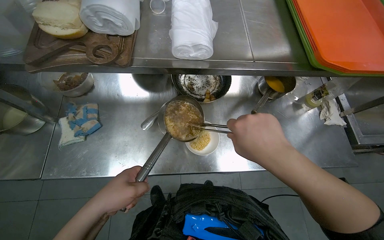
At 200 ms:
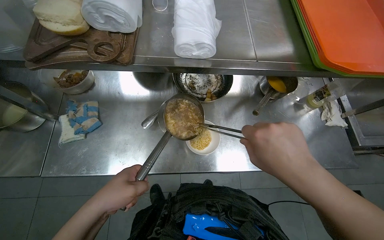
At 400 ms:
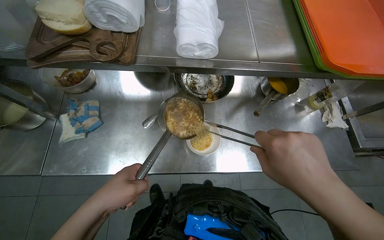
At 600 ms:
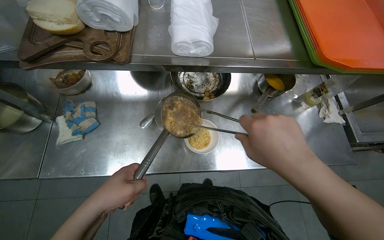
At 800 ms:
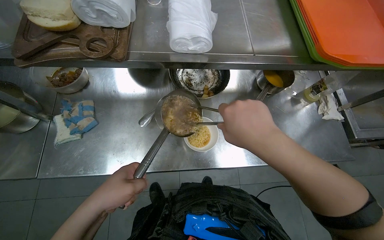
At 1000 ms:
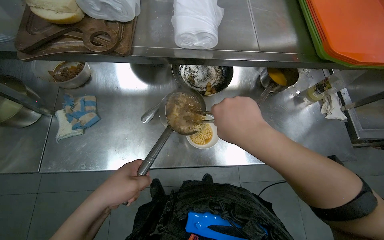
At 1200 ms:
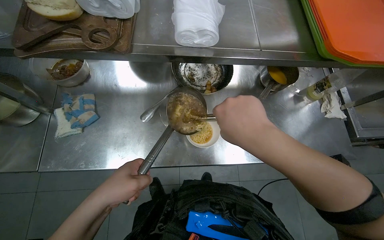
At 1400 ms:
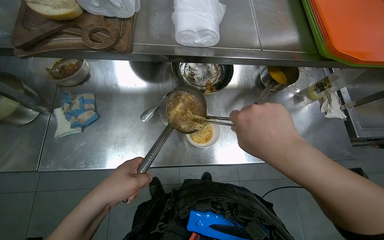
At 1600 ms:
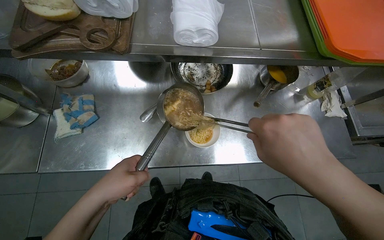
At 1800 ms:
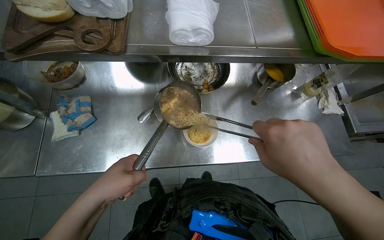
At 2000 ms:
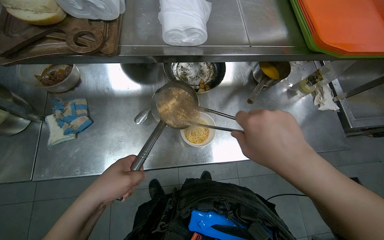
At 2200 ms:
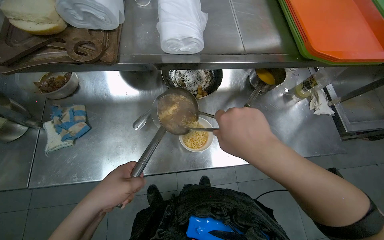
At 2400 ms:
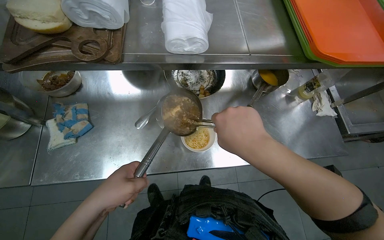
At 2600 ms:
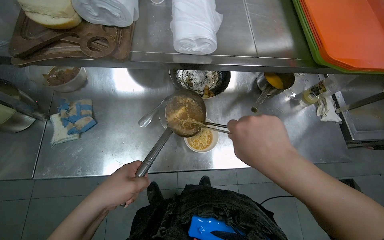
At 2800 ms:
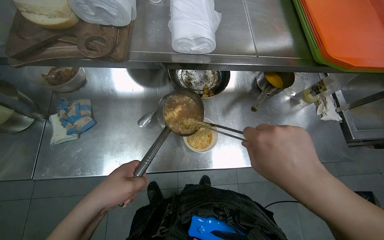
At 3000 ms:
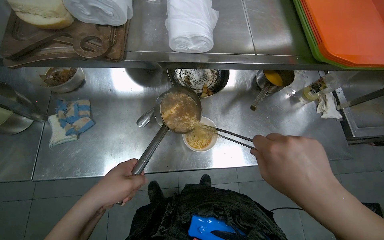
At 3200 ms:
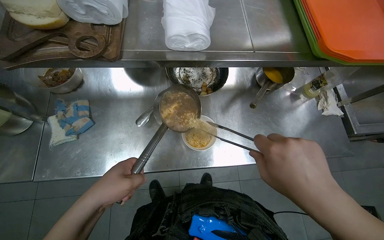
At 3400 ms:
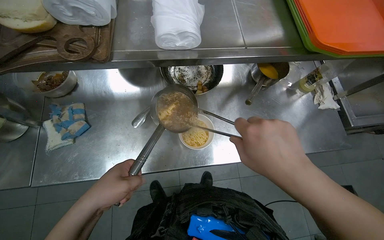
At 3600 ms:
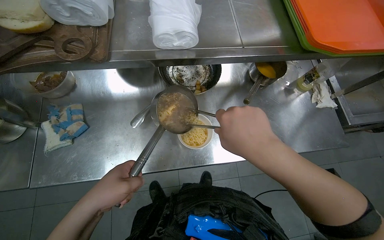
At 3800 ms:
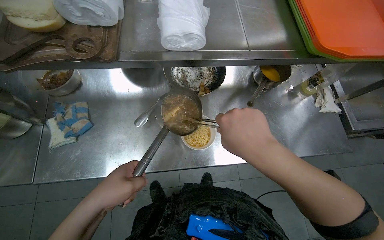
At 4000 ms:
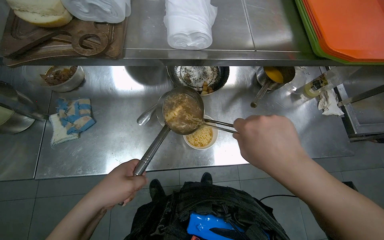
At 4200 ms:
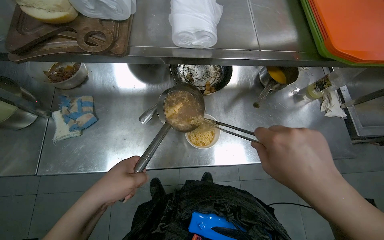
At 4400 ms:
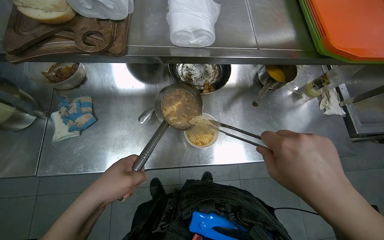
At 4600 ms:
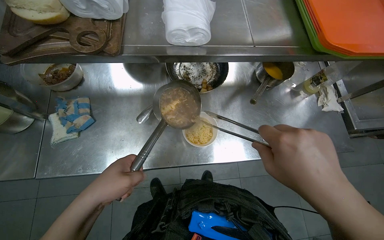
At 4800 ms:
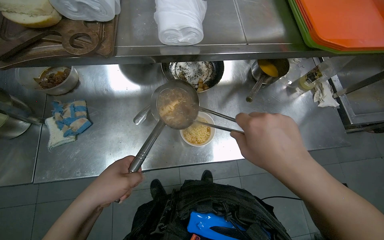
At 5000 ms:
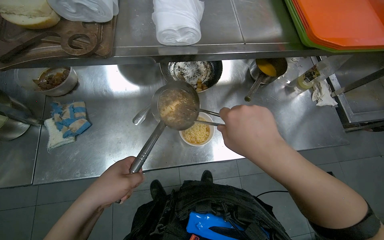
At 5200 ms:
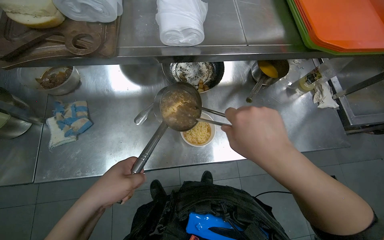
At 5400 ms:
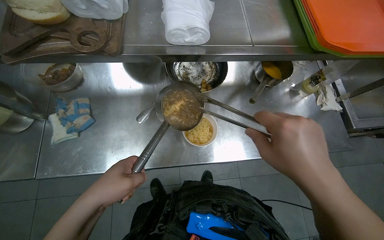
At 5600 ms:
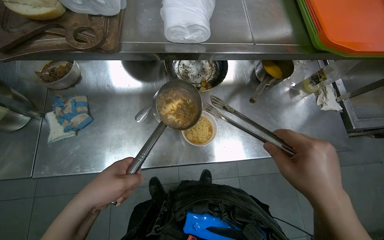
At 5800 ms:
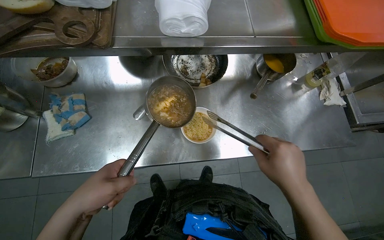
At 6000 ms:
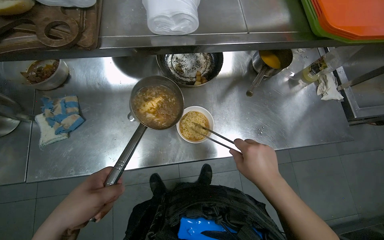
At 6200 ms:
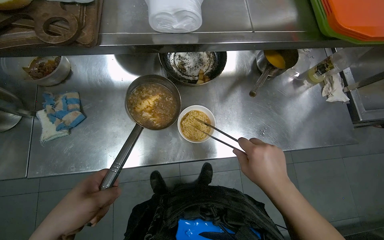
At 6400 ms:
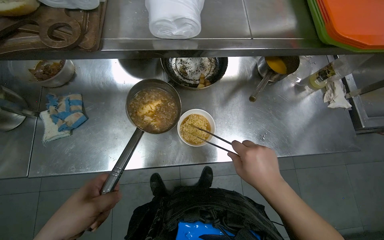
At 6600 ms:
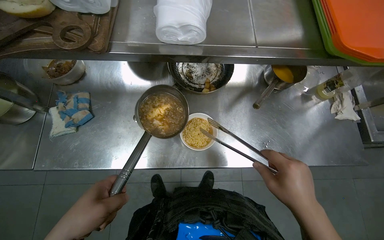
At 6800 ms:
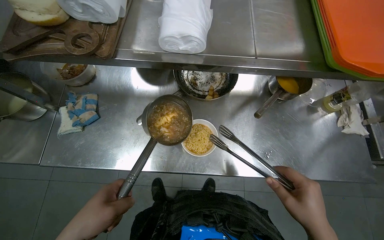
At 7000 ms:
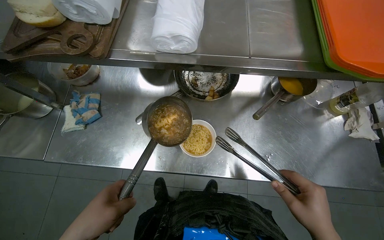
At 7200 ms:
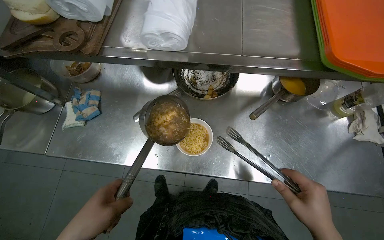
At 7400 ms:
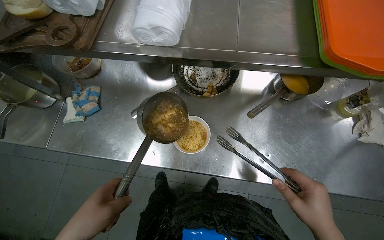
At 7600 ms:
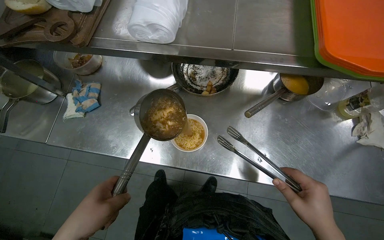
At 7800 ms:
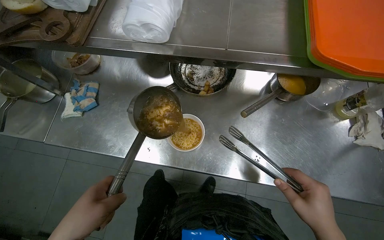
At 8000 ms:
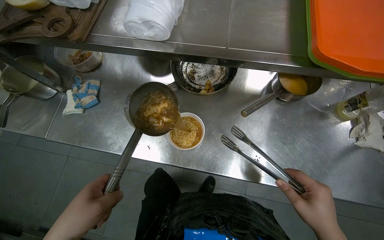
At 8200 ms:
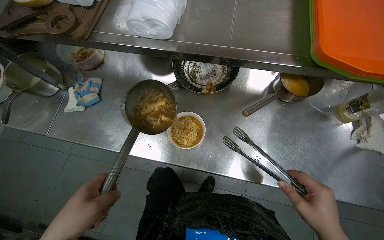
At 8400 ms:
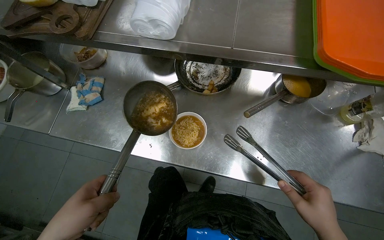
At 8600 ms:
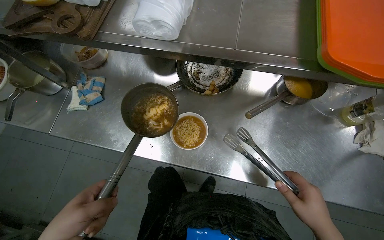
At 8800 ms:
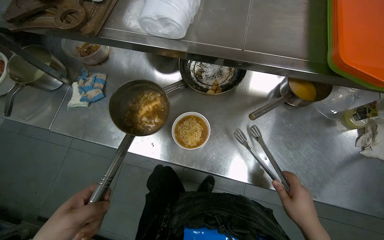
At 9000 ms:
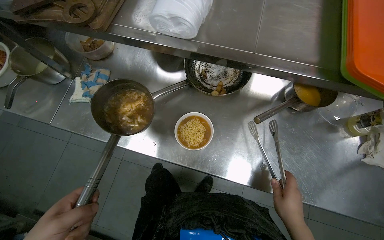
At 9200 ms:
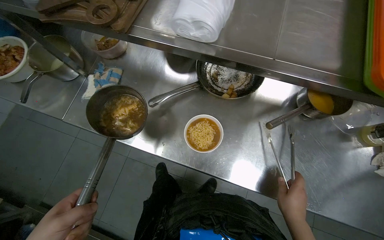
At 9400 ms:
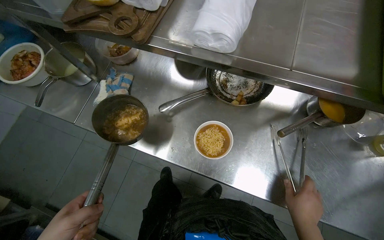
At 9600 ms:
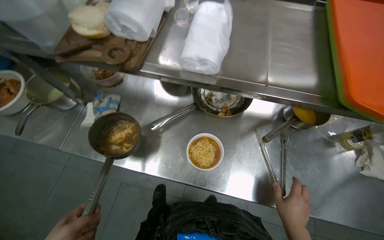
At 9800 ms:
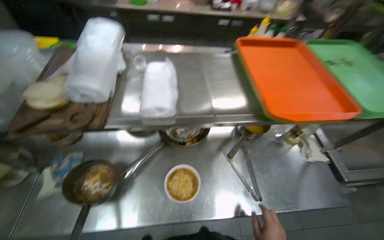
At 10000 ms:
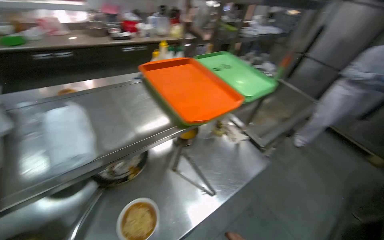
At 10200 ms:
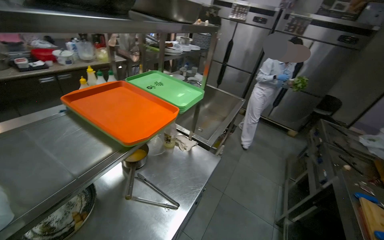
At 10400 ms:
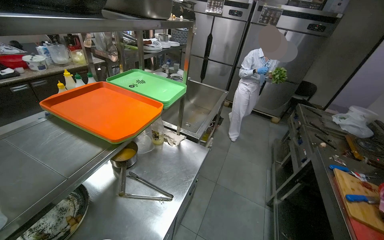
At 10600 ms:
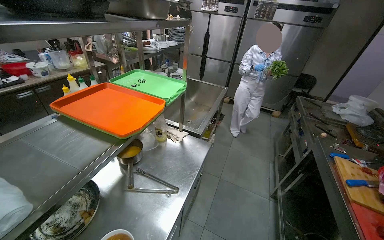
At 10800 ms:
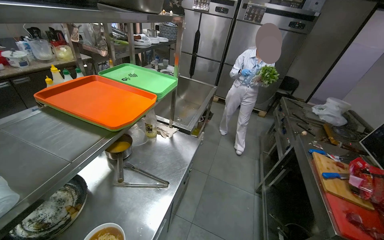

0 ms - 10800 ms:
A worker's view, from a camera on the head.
Job: preparing food.
The whole recording: Plating Cooked Food. The worker takes a frying pan off the stove and transfers the food onto a plate.
0 ms - 4600 ms: The hands are busy where they are.
4600 ms - 6200 ms: The right hand moves farther from the camera, some 10 cm.
6200 ms - 7800 ms: The head turns to the left by roughly 20 degrees. The right hand moves to the right, some 20 cm.
7800 ms - 9200 ms: The right hand travels farther from the camera by about 10 cm.
9200 ms - 10800 ms: The wearer's head swings roughly 90 degrees to the right. The view tips upward by approximately 25 degrees.

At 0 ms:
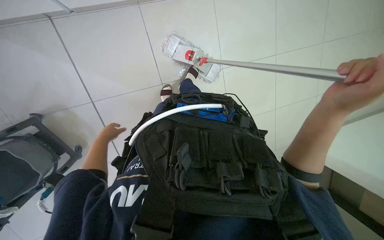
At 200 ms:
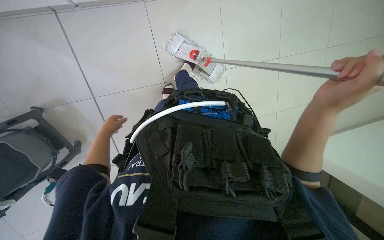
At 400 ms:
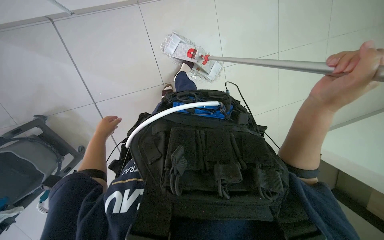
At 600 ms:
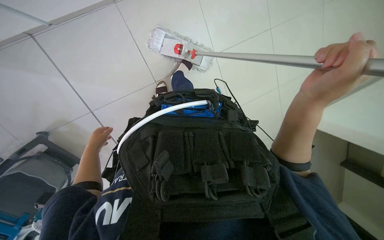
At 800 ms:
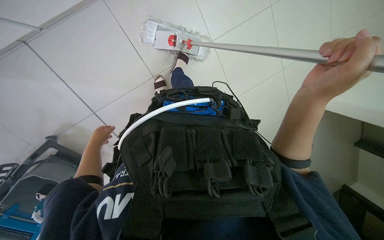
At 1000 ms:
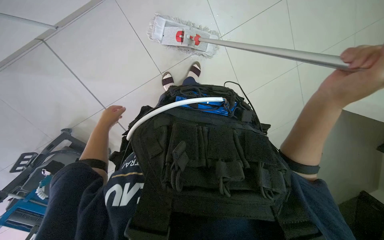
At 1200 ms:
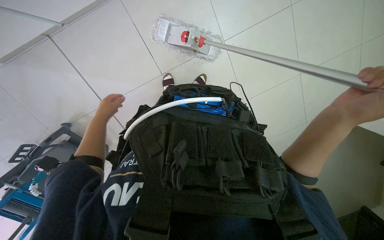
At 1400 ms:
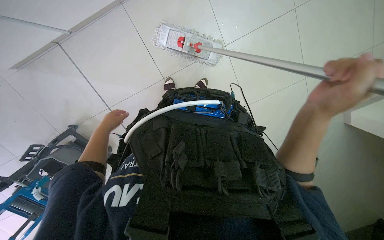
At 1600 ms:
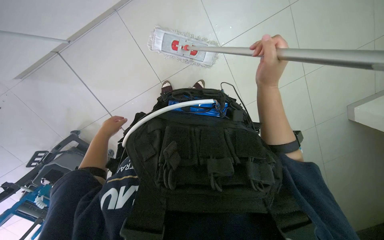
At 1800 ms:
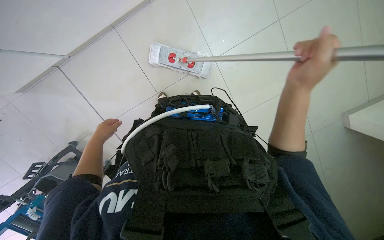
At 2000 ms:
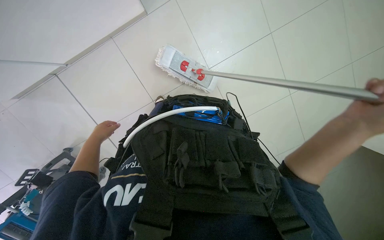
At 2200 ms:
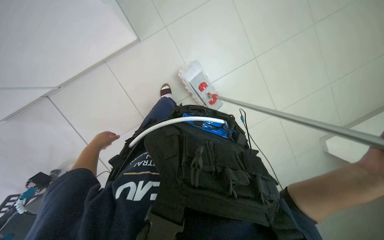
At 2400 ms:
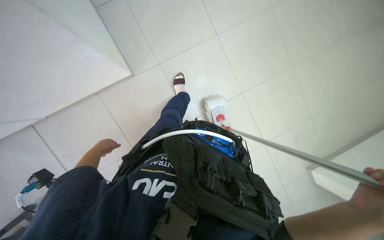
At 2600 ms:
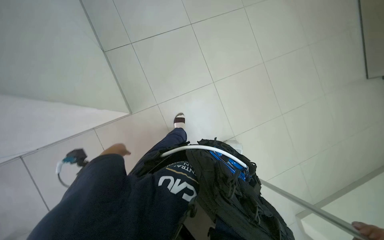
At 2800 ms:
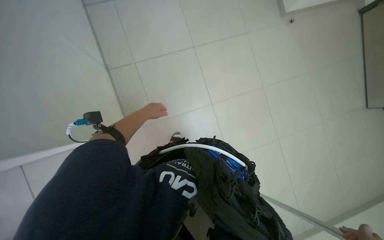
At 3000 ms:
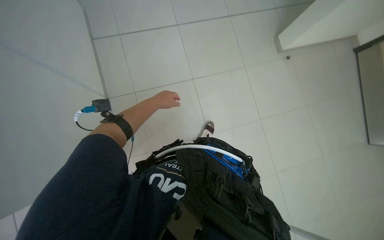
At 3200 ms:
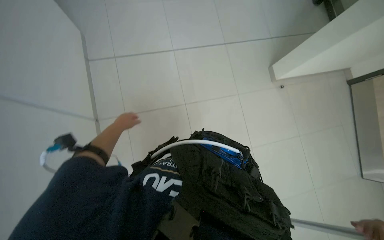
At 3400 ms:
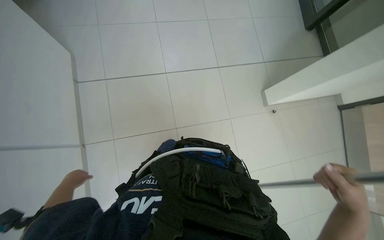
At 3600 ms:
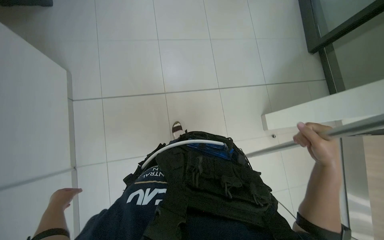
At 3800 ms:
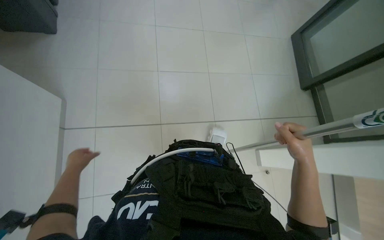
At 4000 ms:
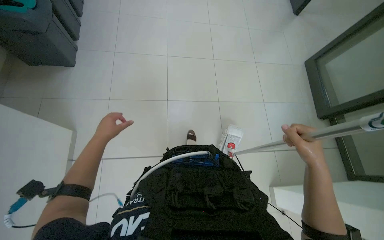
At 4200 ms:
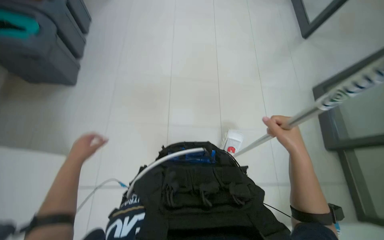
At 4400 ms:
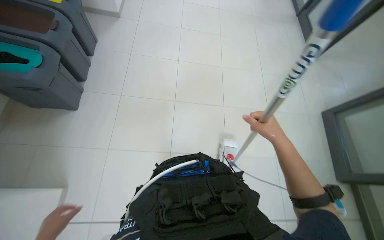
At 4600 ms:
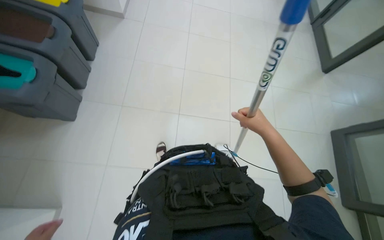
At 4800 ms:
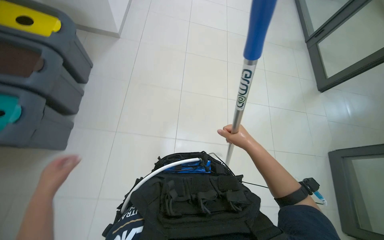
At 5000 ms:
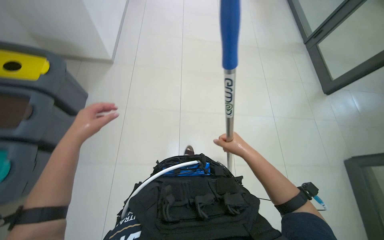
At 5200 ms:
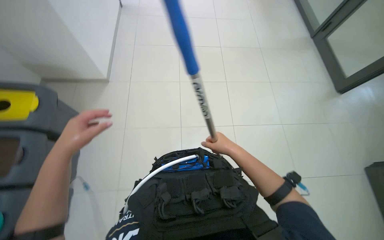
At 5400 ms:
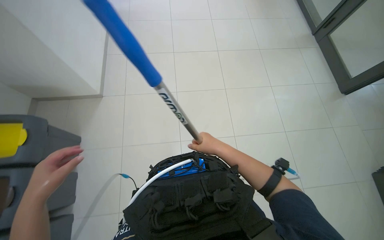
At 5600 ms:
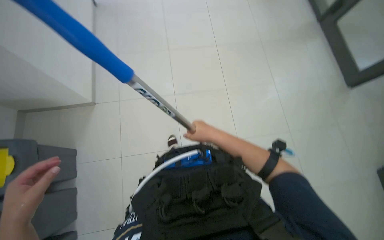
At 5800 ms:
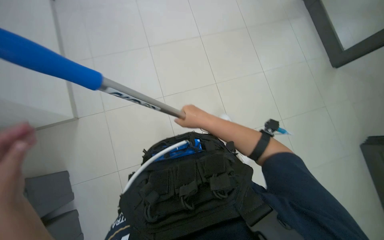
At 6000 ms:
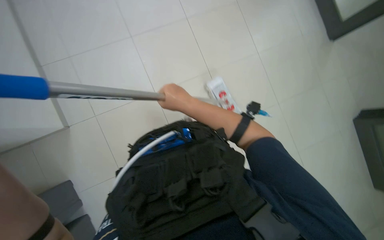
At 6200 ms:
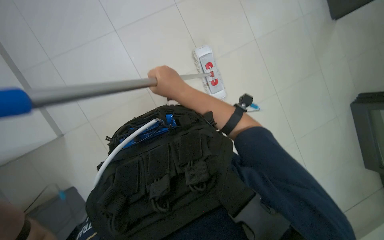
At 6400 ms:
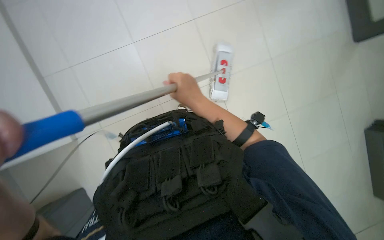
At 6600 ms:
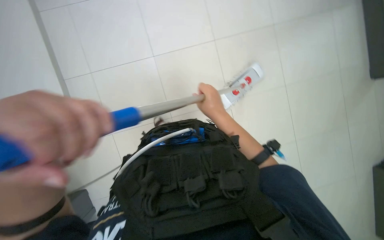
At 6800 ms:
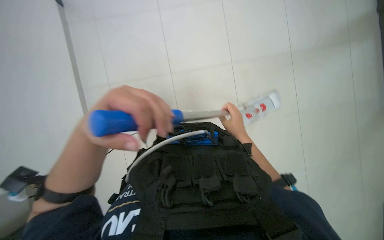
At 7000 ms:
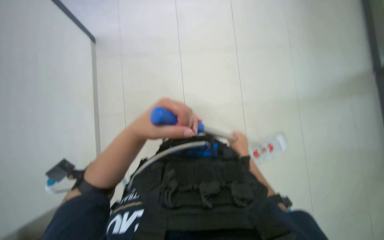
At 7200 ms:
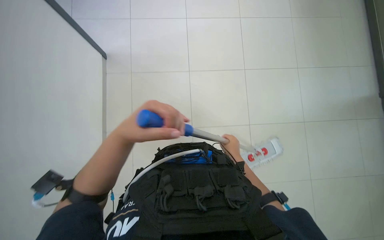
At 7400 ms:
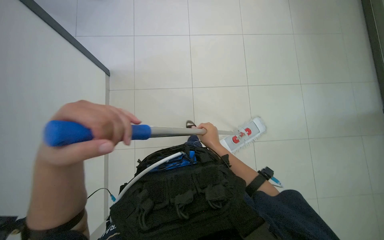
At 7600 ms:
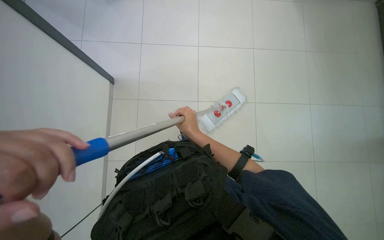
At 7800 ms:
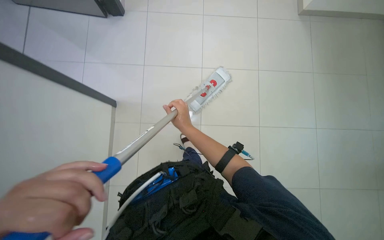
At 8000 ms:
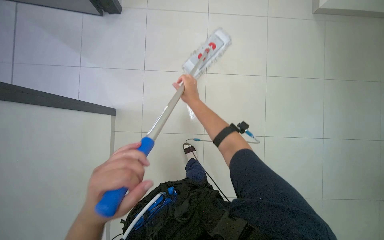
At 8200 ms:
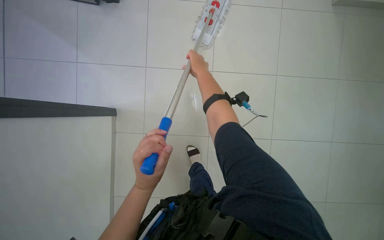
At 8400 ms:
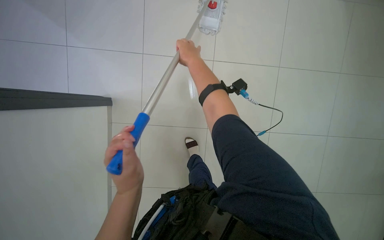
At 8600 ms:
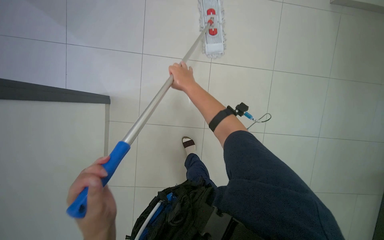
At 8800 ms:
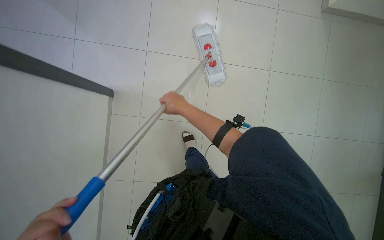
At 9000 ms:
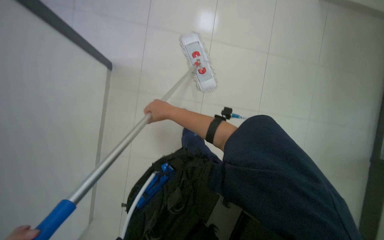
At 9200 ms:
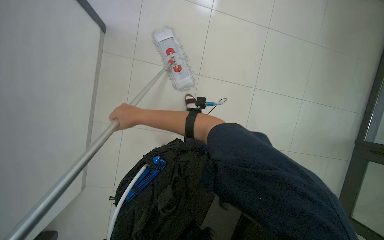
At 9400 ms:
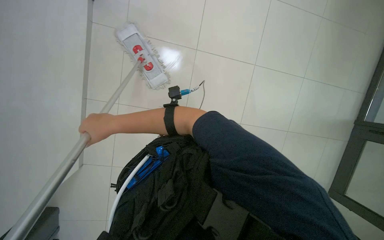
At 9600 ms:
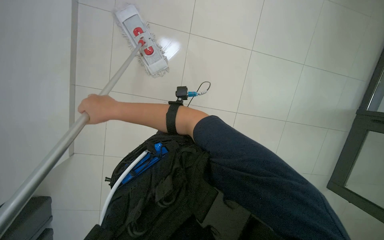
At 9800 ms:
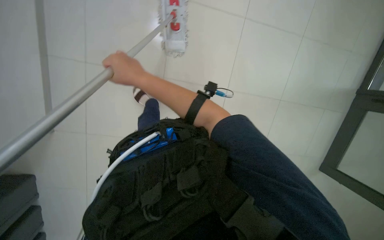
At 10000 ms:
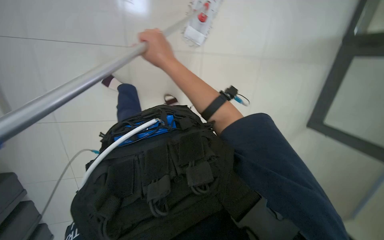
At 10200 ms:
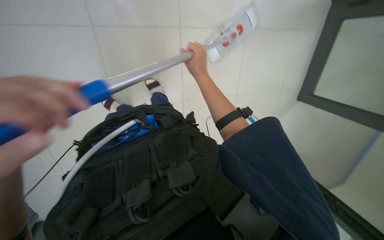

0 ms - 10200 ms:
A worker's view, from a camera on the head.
Job: mopping floor.
The whole recording: Mopping building floor. The worker mops the floor in the building with a flat mop.
1400 ms - 3000 ms: The view tilts some 30 degrees upward. The left hand shifts approximately 20 cm up the picture and to the right.
3000 ms - 4400 ms: The wearer looks roughly 20 degrees further upward.
4400 ms - 5800 ms: The right hand shifts some 10 cm to the left.
5800 ms - 7200 ms: The head rotates approximately 20 degrees to the left. The wearer looks about 15 degrees further upward. The right hand is displaced farther from the camera by approximately 25 cm.
7200 ms - 8800 ms: The right hand travels up the picture and to the left by some 50 cm.
8800 ms - 10200 ms: The right hand reaches some 15 cm to the left, then returns.
